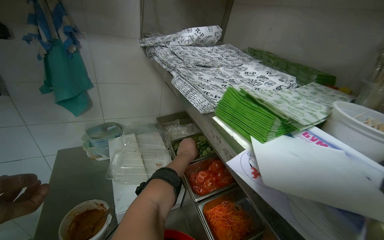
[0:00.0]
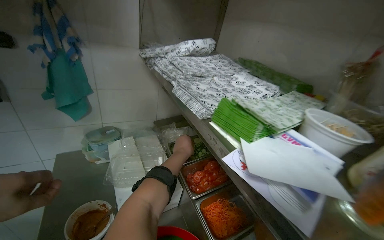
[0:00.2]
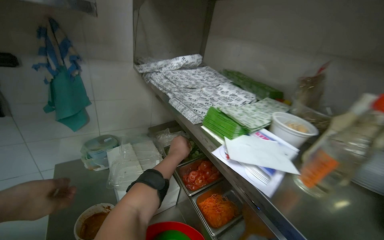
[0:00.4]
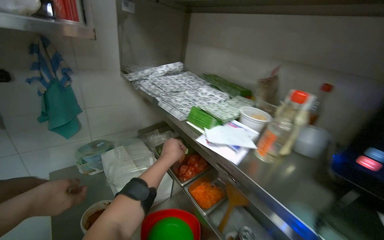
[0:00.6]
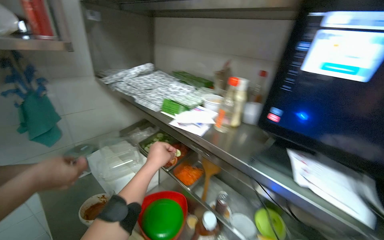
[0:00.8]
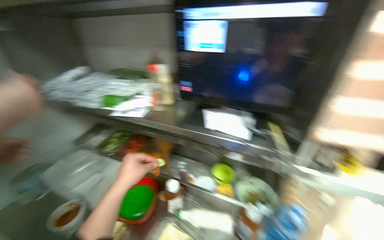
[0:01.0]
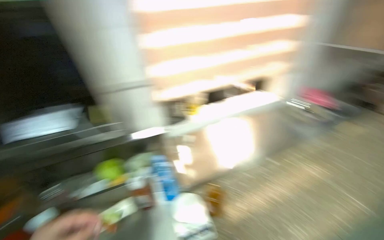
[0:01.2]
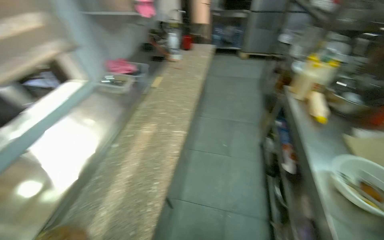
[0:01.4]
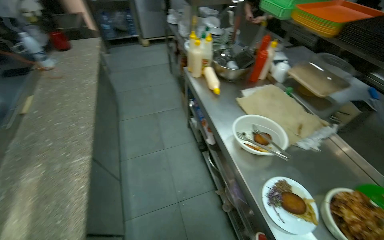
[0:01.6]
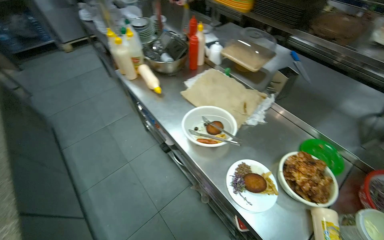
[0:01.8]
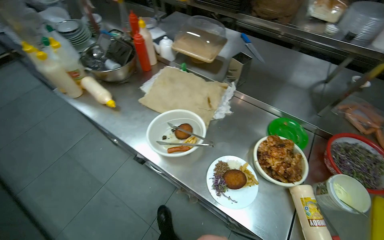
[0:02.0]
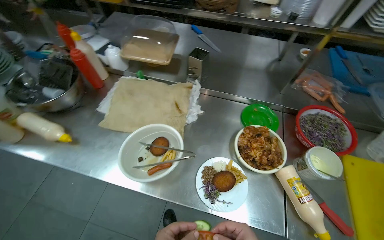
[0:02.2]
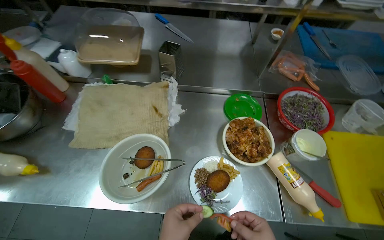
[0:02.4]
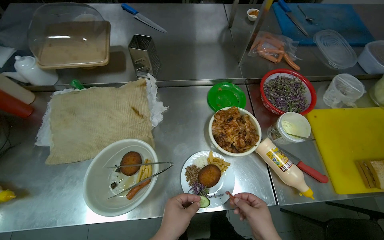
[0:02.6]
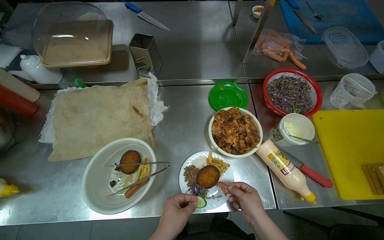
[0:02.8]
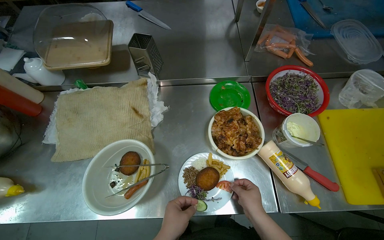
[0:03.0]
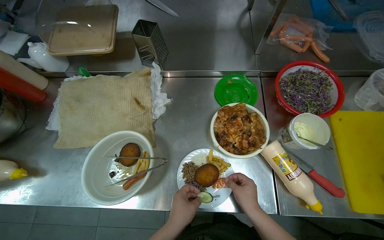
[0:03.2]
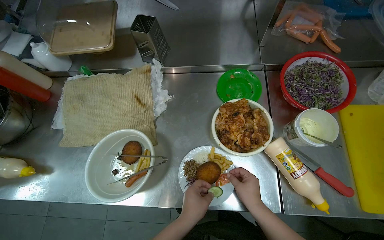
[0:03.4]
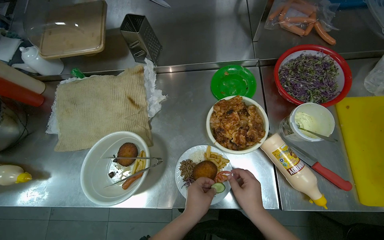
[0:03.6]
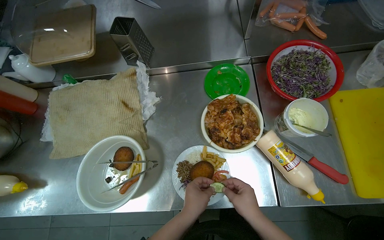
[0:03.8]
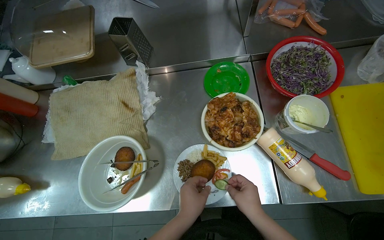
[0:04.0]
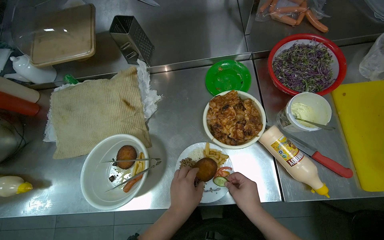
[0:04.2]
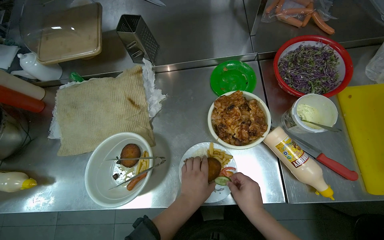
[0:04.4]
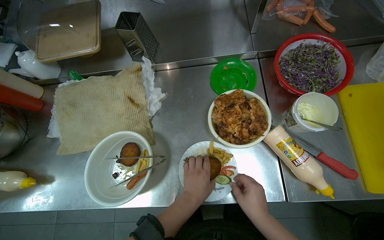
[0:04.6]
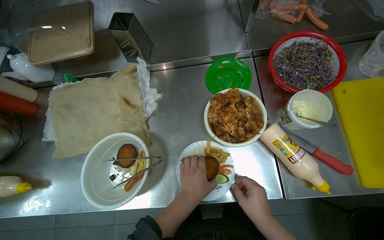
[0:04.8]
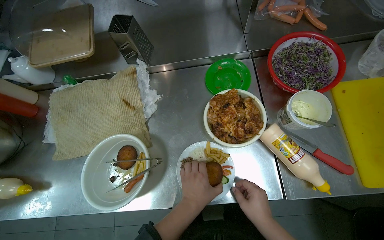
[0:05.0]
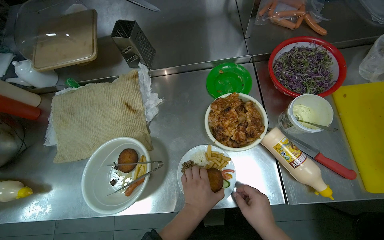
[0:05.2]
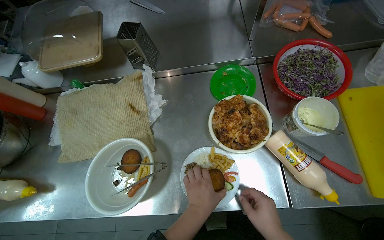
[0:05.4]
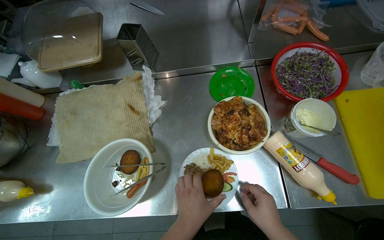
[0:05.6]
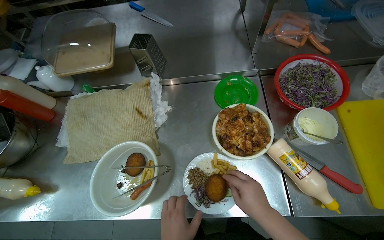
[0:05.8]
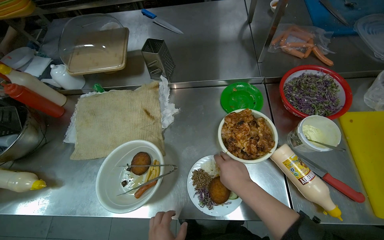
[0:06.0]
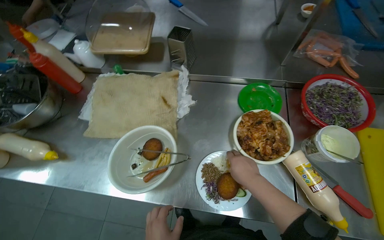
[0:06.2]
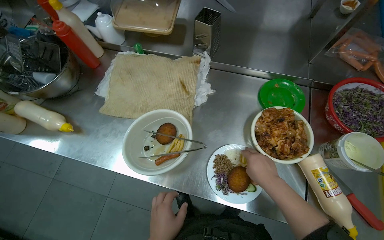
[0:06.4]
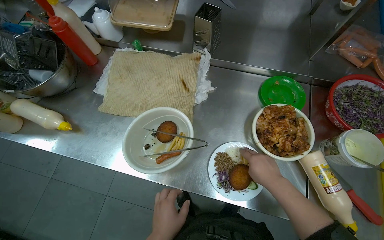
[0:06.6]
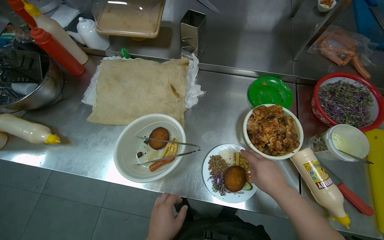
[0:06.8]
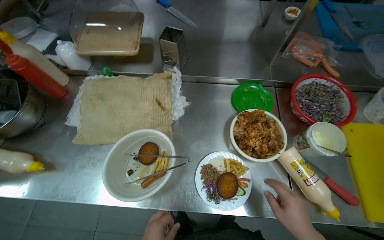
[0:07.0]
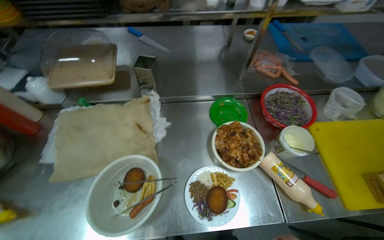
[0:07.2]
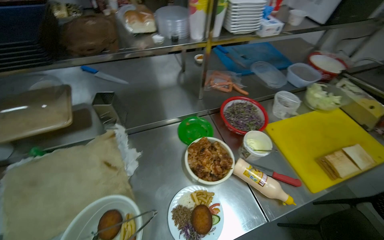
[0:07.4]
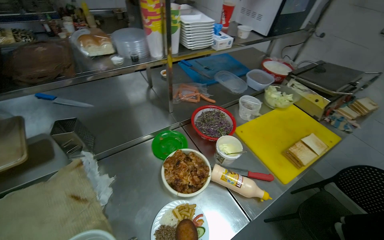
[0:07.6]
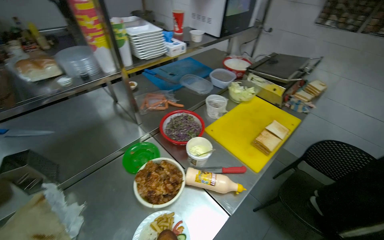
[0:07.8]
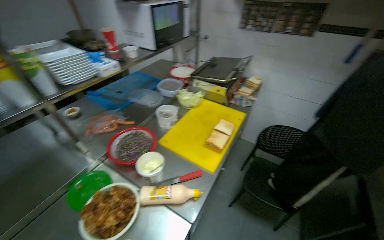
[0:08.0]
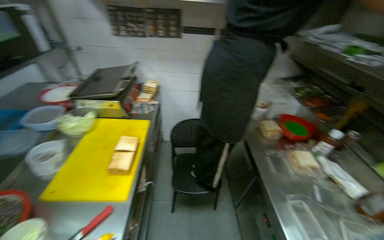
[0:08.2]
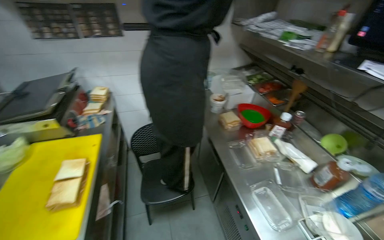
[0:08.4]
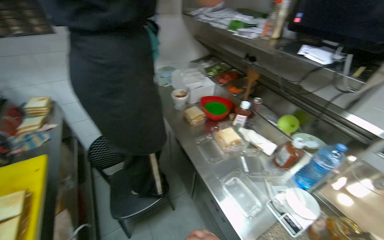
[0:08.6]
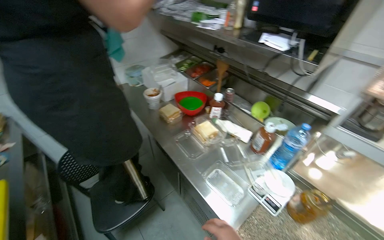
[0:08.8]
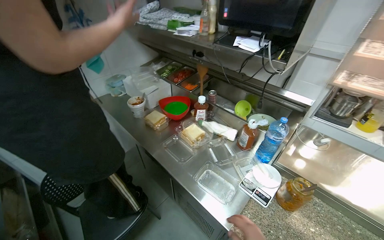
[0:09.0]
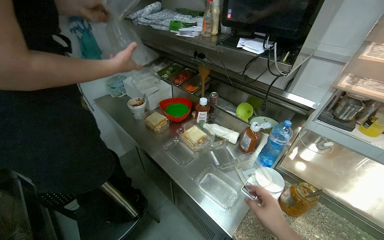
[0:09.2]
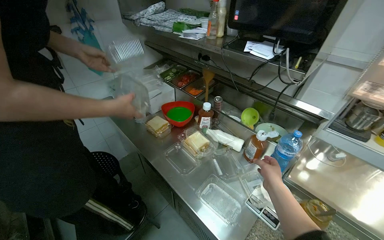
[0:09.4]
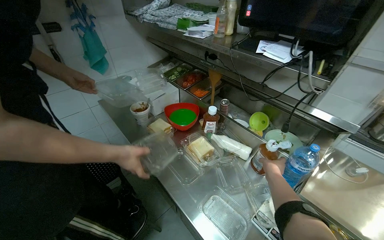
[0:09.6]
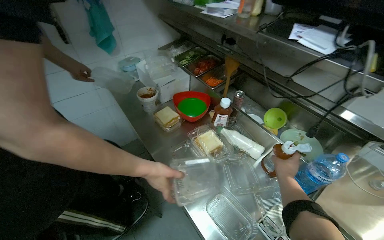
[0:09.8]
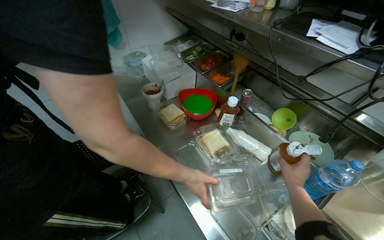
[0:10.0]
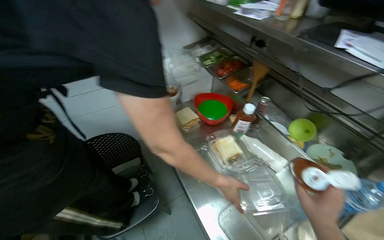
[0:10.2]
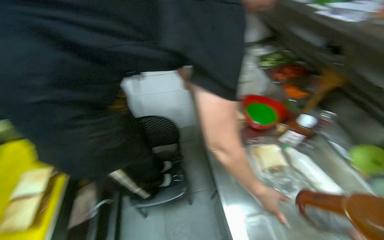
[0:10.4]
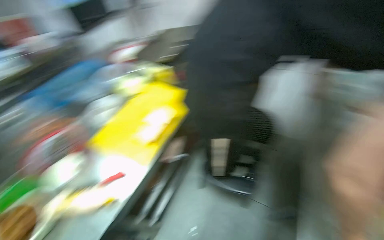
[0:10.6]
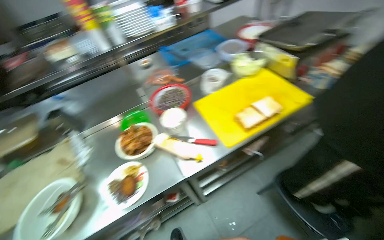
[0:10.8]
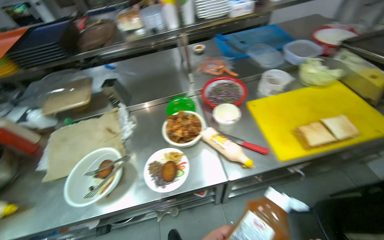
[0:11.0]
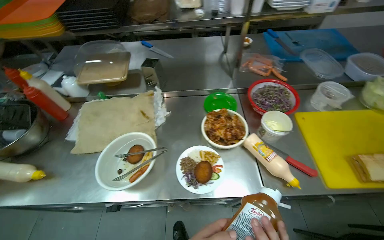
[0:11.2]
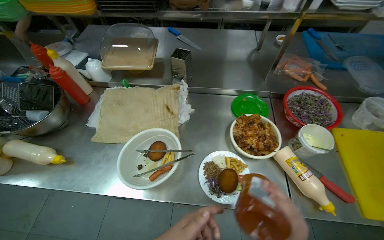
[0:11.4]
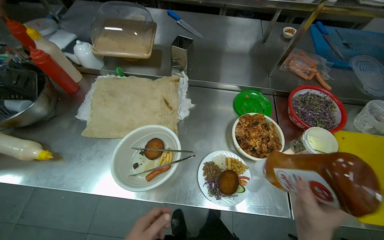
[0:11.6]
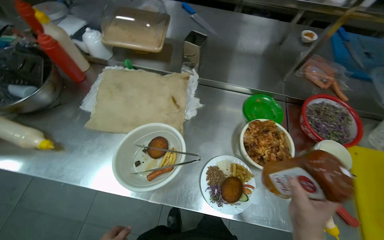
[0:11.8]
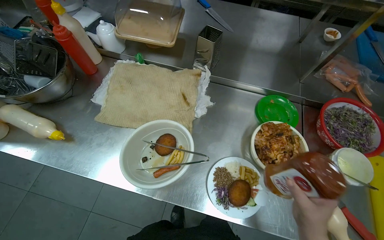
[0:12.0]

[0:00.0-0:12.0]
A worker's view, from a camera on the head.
Job: preparing food.
The whole recording: Assembling ingredients onto plate. The worker places various ingredients, including fries, patties, vegetables, and chicken, onto a plate.
0:00.0 to 0:01.6: The head travels some 1 m. The wearer's head swings some 150 degrees to the right. The wearer looks some 15 degrees further downward.
0:03.0 to 0:04.4: The left hand heads farther from the camera, covering roughly 10 cm.
0:04.4 to 0:06.0: The right hand is displaced up the picture by about 10 cm.
0:06.0 to 0:07.6: The head turns to the right by about 35 degrees. The wearer looks some 15 degrees further upward.
0:07.6 to 0:09.0: The wearer moves some 70 cm. The wearer looks some 105 degrees further to the right.
0:09.0 to 0:10.4: The wearer looks about 35 degrees further to the left.
0:10.4 to 0:12.0: The head travels roughly 80 cm. The wearer's head swings approximately 90 degrees to the left. The wearer looks approximately 25 degrees further downward.

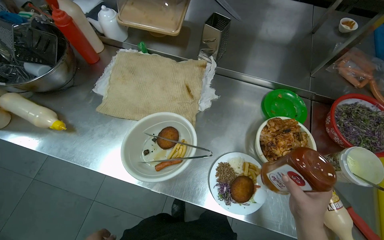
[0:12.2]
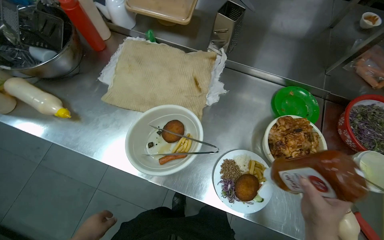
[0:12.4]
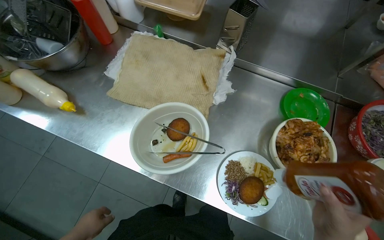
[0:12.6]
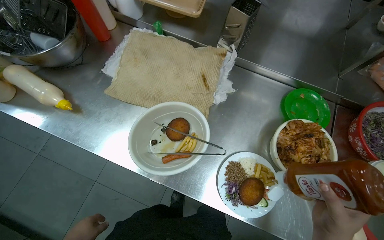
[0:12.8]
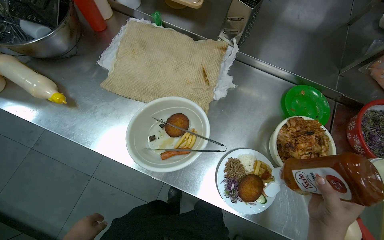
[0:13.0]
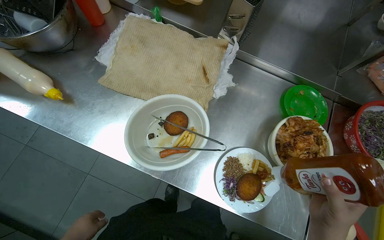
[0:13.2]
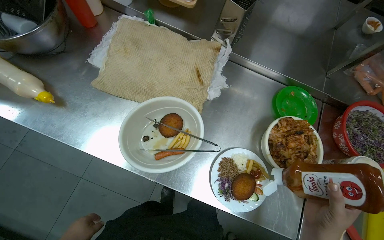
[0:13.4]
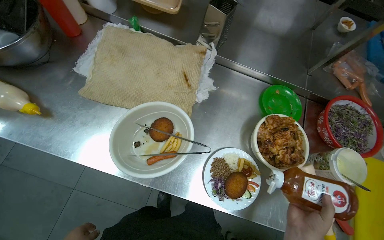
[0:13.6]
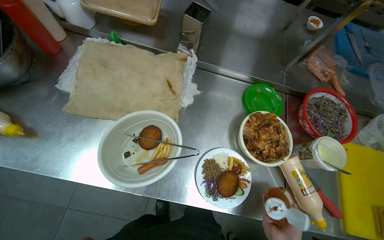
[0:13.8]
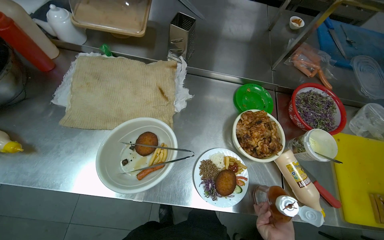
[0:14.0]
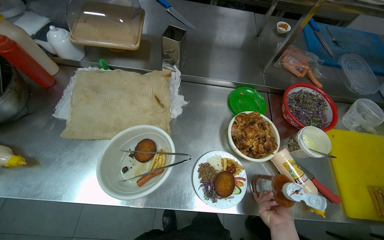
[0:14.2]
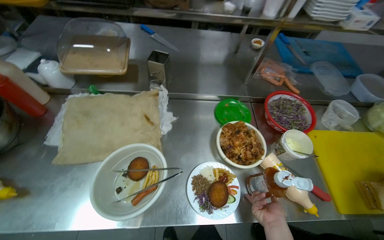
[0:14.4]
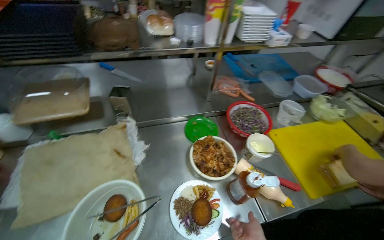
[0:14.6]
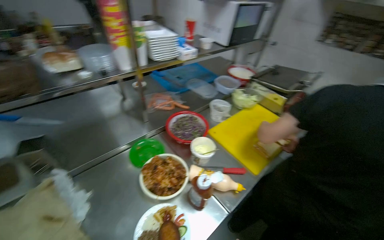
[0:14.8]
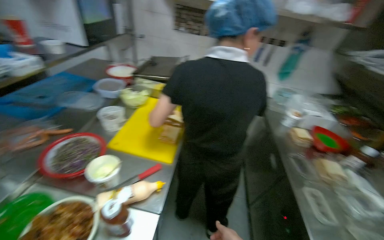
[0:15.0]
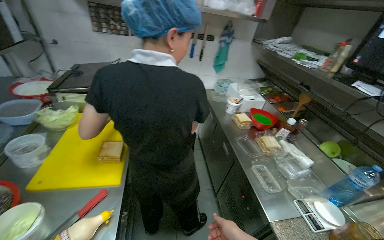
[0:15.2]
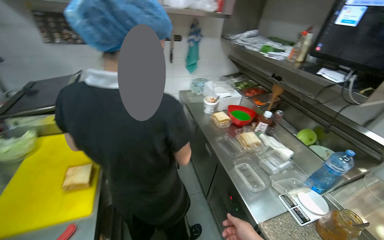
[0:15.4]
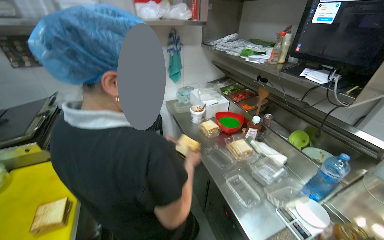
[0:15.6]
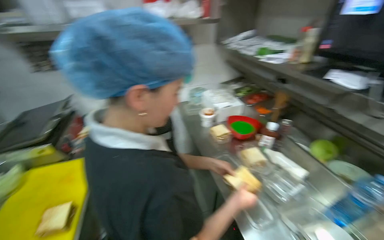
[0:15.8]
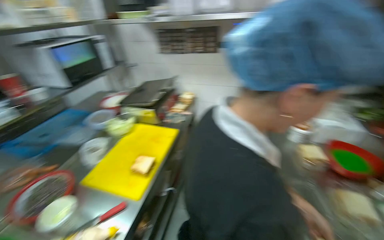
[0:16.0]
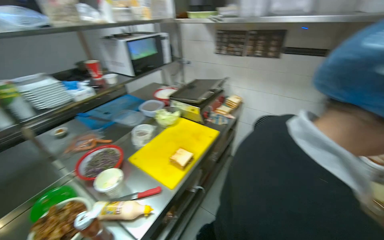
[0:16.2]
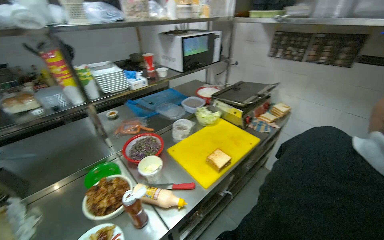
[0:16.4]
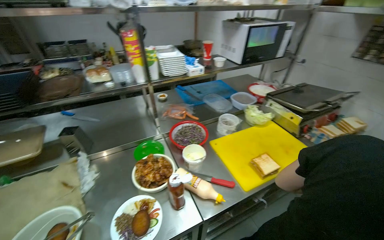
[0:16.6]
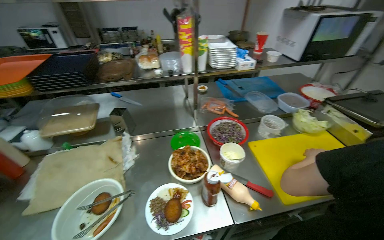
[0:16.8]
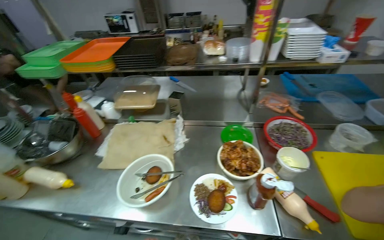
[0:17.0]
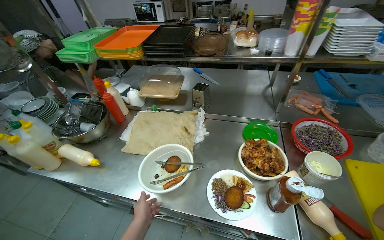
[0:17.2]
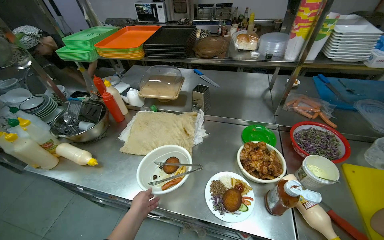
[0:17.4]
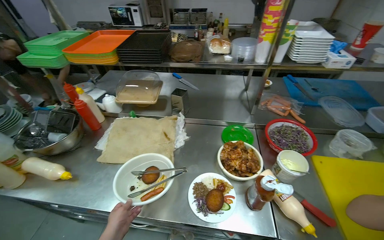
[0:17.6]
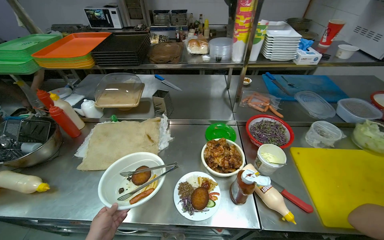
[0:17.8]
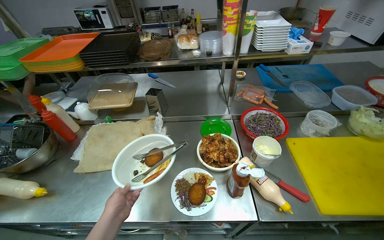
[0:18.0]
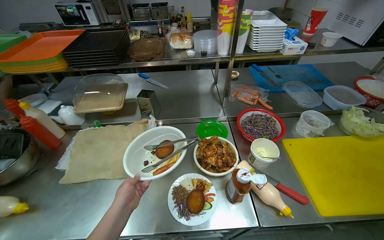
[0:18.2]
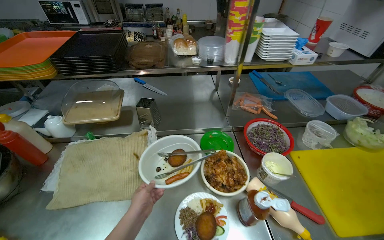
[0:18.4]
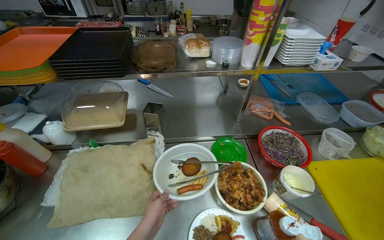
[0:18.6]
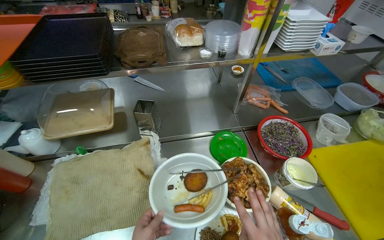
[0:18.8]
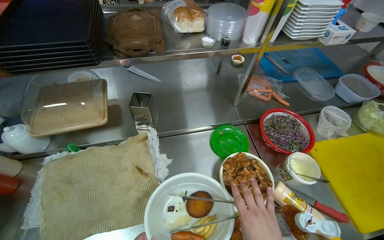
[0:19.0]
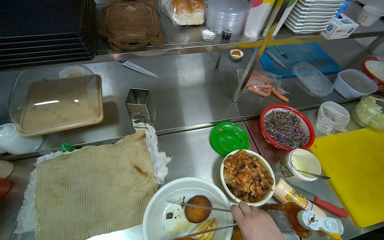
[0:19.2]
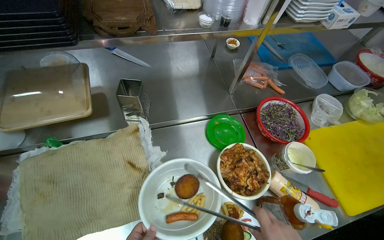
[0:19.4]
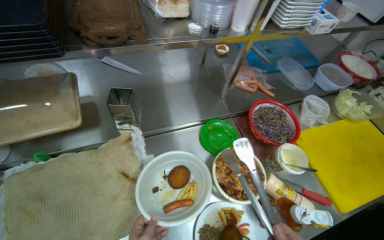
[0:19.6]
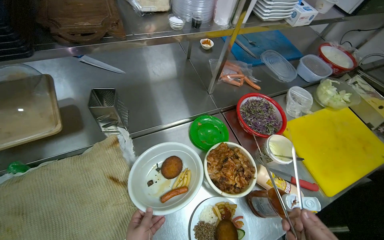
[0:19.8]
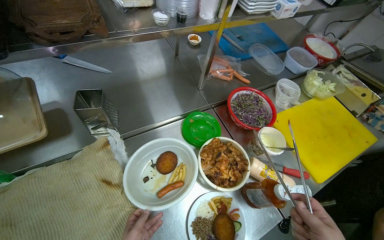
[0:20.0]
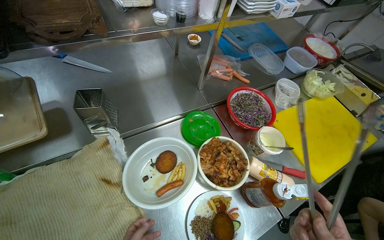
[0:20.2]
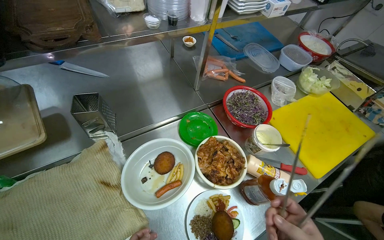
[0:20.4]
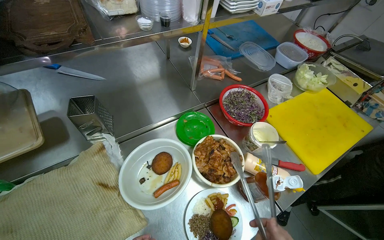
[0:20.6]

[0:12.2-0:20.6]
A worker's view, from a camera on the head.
Job: preparing food.
The whole recording: Assembling ingredients onto plate. The worker places various ingredients, including fries, patties, vegetables, and chicken, onto a plate.
0:15.0 to 0:16.4: The head turns to the left by about 40 degrees.
0:16.4 to 0:17.8: The head turns to the left by approximately 45 degrees.
0:17.8 to 0:19.2: The head travels about 40 cm. The camera pitches downward, by roughly 15 degrees.
0:19.2 to 0:20.6: The head rotates approximately 15 degrees to the right.
